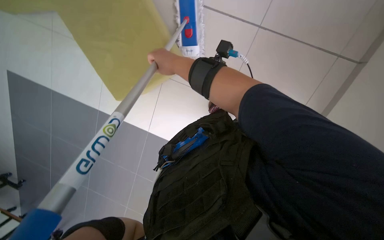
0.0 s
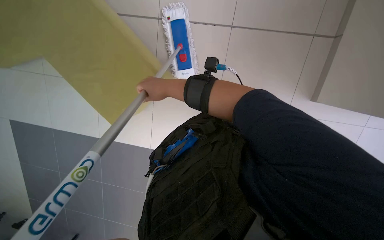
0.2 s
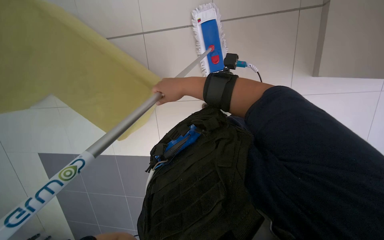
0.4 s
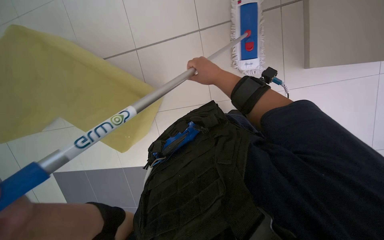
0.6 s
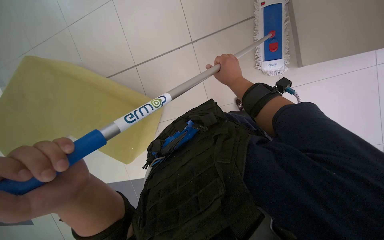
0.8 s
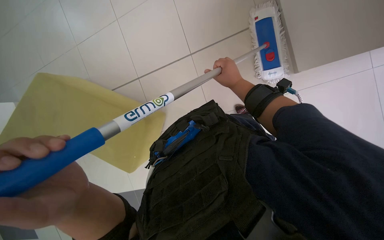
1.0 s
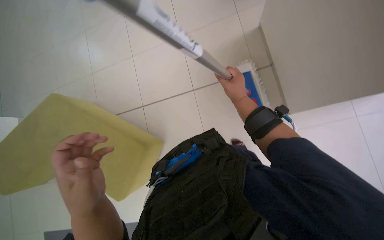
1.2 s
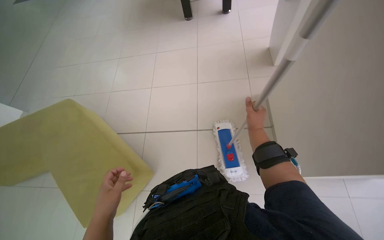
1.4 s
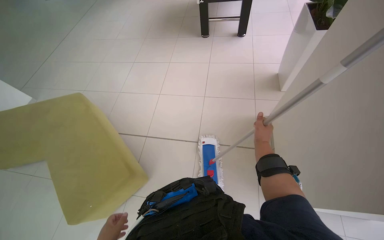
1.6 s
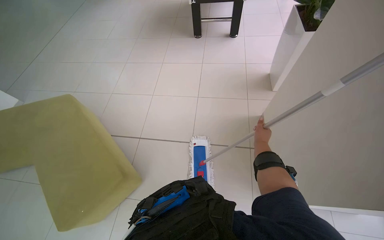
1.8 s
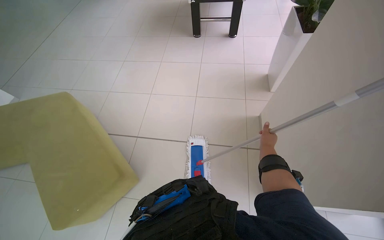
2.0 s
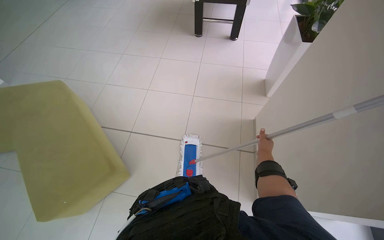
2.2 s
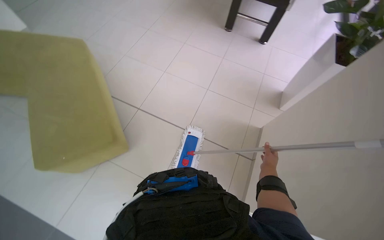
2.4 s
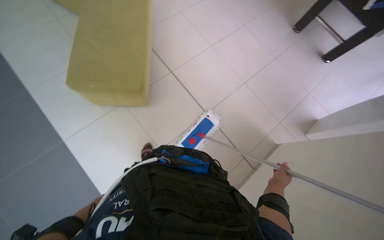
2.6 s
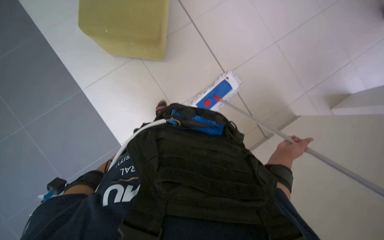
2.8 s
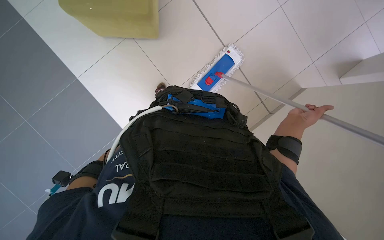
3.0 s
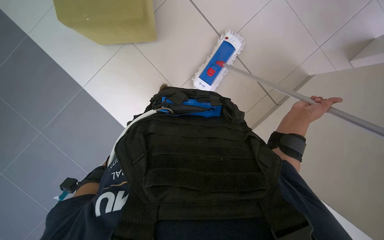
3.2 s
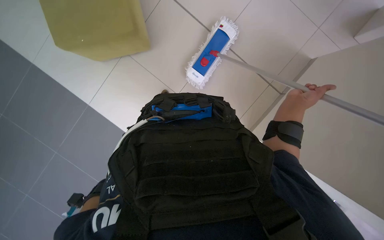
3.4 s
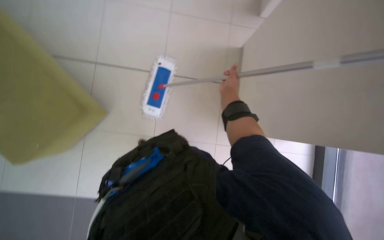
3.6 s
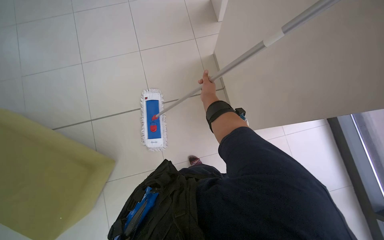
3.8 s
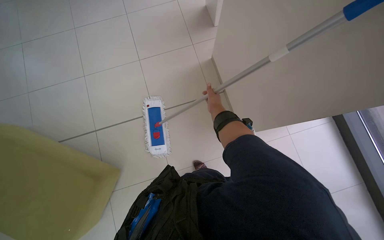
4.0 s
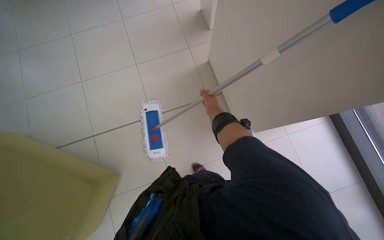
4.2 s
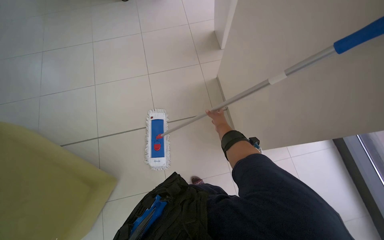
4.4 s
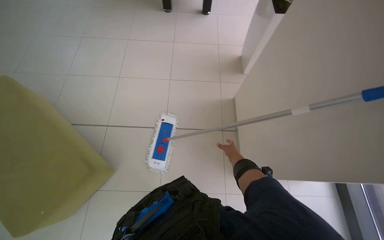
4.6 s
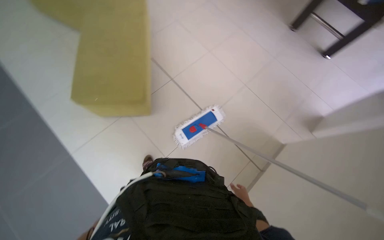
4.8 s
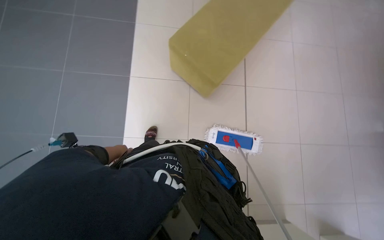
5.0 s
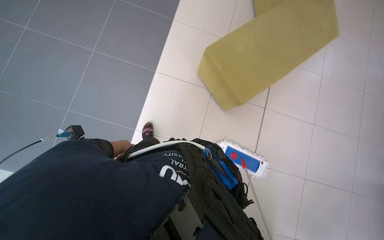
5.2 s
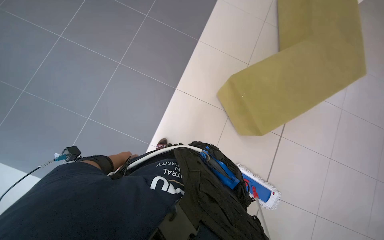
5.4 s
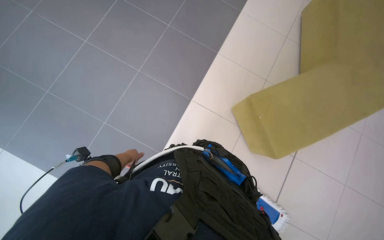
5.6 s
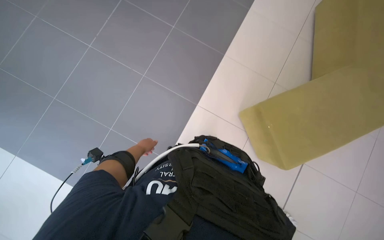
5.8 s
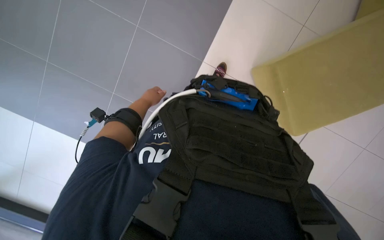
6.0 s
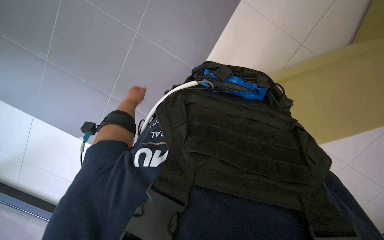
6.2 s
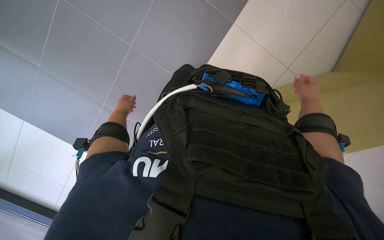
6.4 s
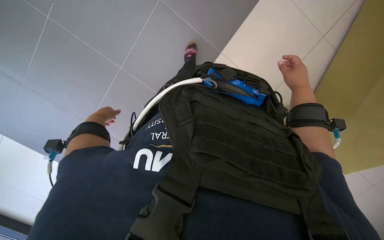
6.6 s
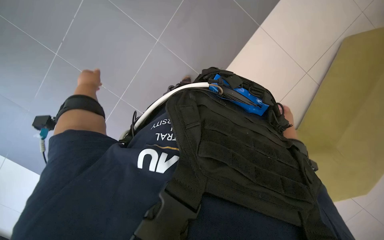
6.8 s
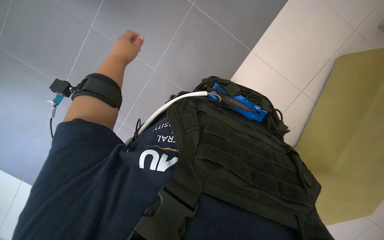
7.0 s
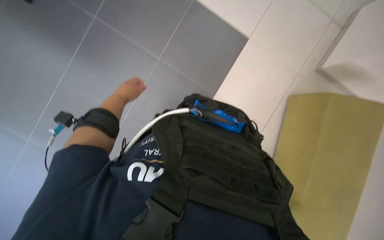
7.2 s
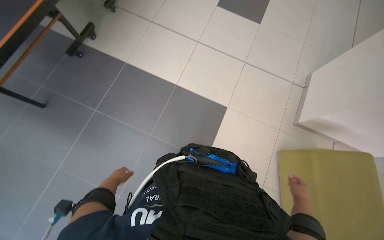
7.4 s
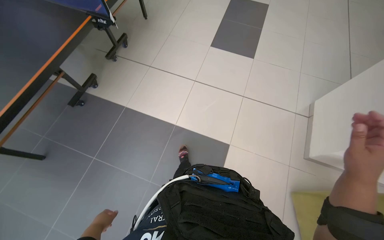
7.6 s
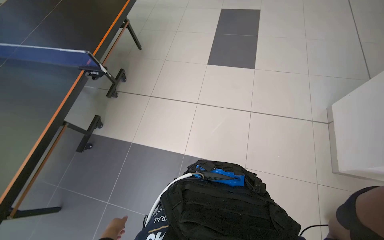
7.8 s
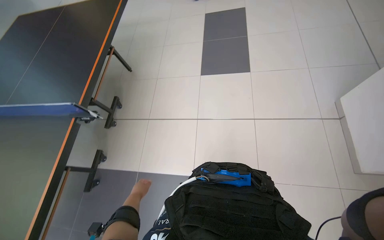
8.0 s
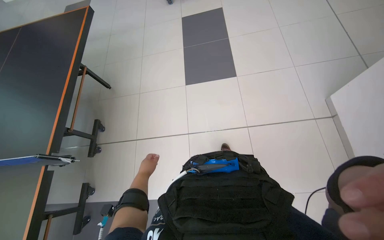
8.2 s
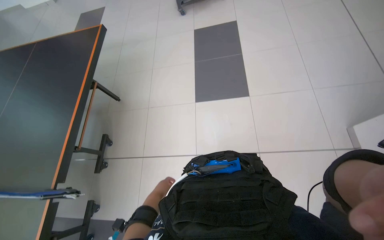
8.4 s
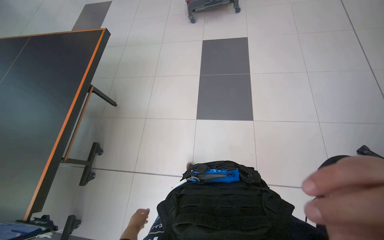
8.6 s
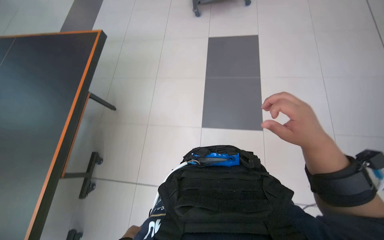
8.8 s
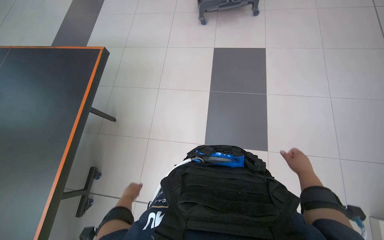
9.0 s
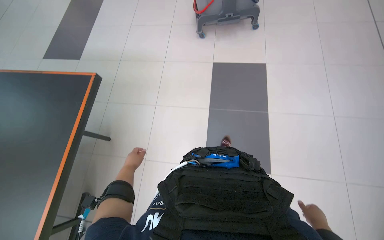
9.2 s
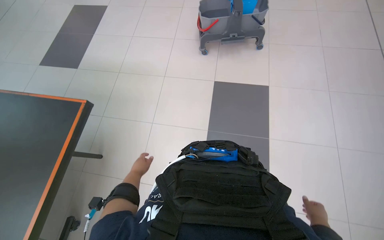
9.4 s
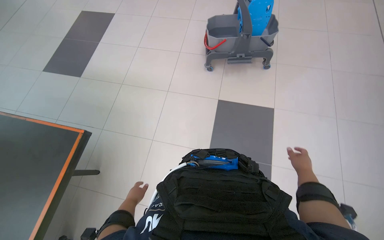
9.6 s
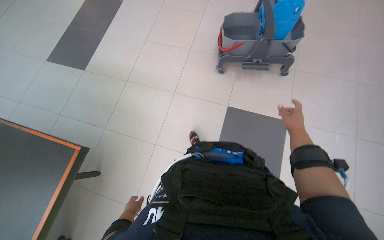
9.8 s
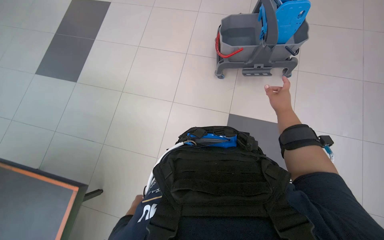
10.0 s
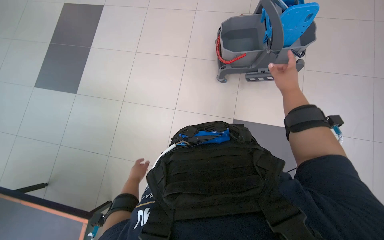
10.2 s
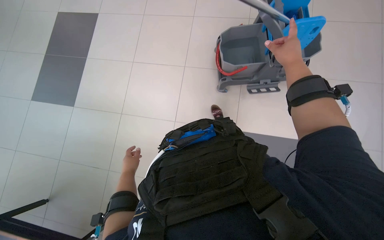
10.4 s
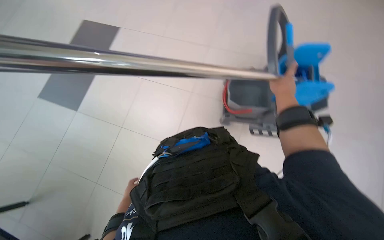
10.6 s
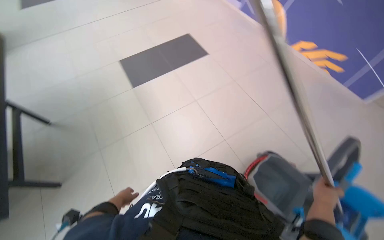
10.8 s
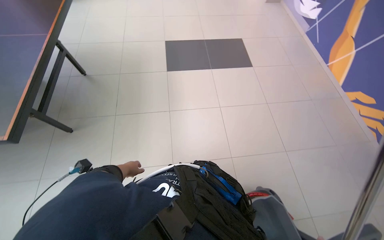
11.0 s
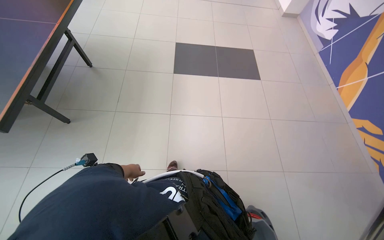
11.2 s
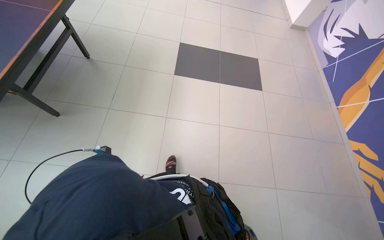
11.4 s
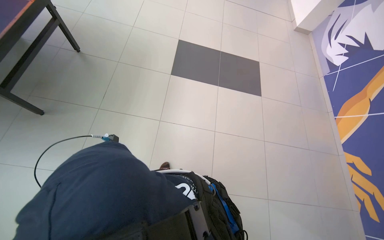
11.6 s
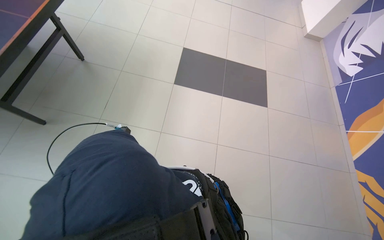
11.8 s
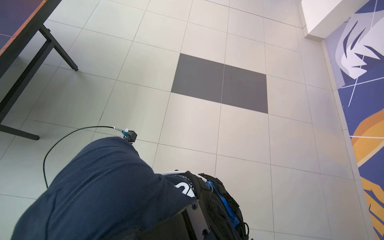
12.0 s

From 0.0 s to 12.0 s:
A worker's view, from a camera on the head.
Job: mopping floor.
The whole recording: Mopping the floor. The worker wrings the mop head, attaches it to the handle, and mops the floor.
From 0.0 s to 1.6 s: The view tilts some 30 degrees upward.
From 1.6 s to 3.0 s: The wearer looks some 35 degrees further downward. The scene rotates clockwise by approximately 45 degrees.
From 3.0 s to 4.4 s: The view tips upward by some 15 degrees. The scene turns about 55 degrees counterclockwise in the picture.
From 4.4 s to 6.0 s: The camera is carried roughly 70 cm. The wearer's head swings roughly 135 degrees to the left.
From 6.0 s to 7.6 s: The camera pitches upward, by about 45 degrees.
From 7.6 s to 9.0 s: The camera travels approximately 1 m.
From 9.0 s to 10.4 s: The head travels some 1.5 m.
From 10.4 s to 12.0 s: The camera travels some 50 cm. The head turns to the left by roughly 80 degrees. The wearer looks about 15 degrees further upward.

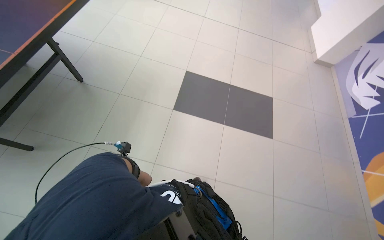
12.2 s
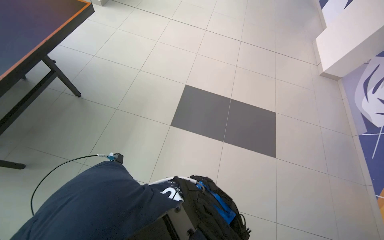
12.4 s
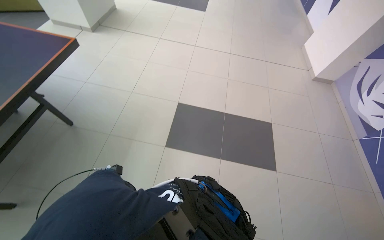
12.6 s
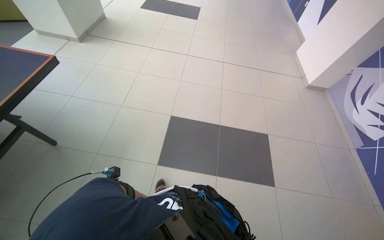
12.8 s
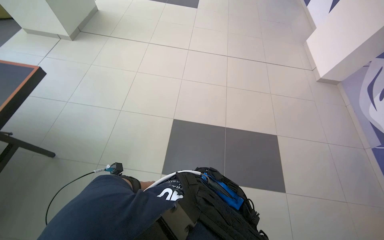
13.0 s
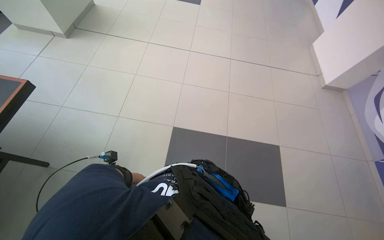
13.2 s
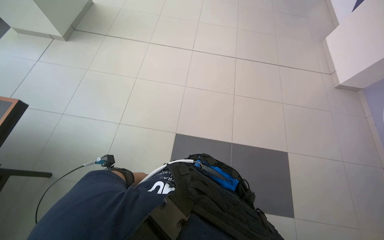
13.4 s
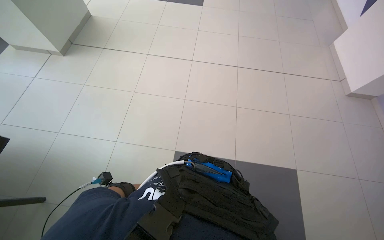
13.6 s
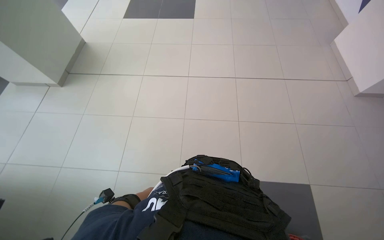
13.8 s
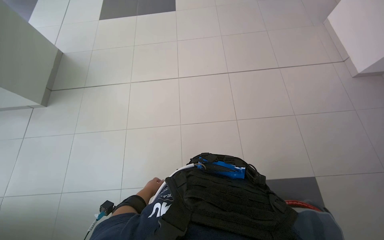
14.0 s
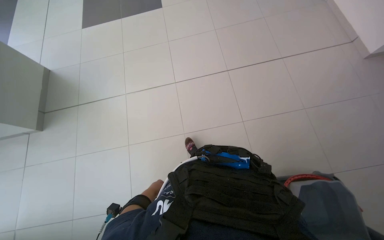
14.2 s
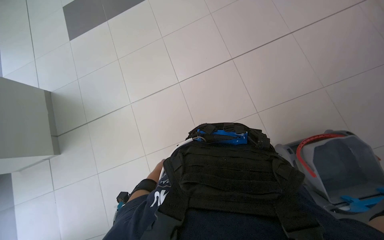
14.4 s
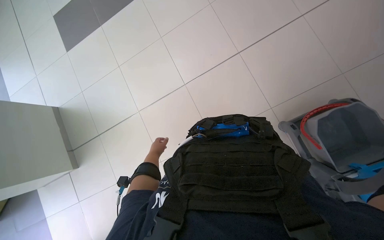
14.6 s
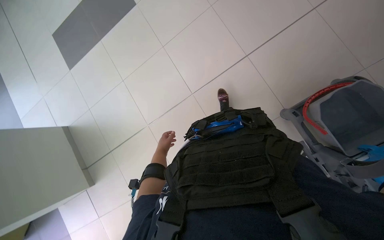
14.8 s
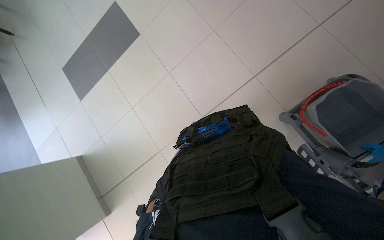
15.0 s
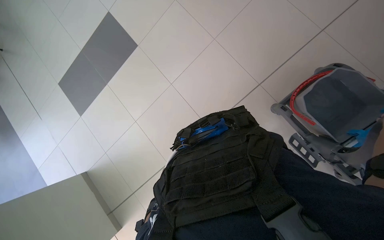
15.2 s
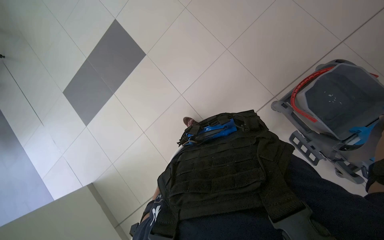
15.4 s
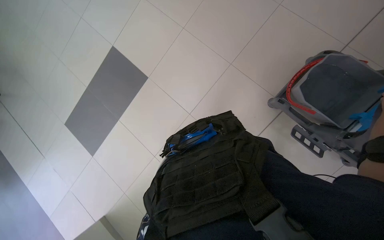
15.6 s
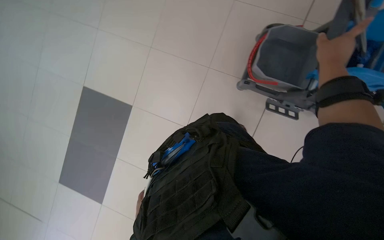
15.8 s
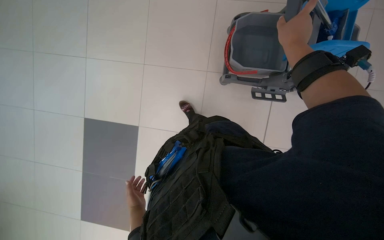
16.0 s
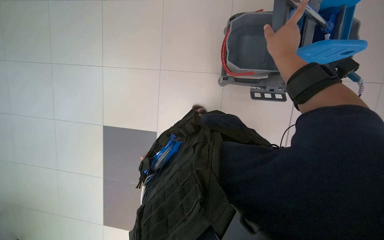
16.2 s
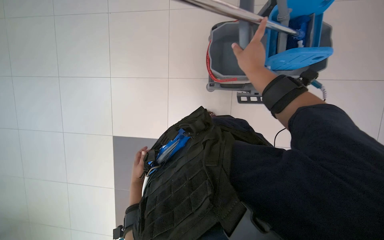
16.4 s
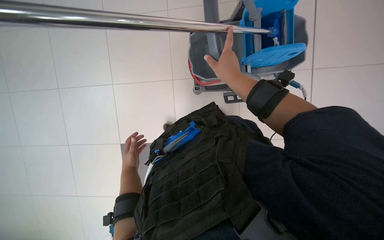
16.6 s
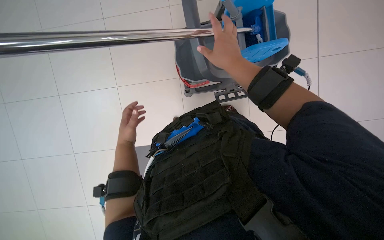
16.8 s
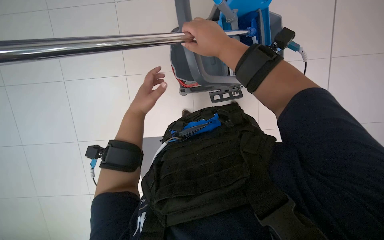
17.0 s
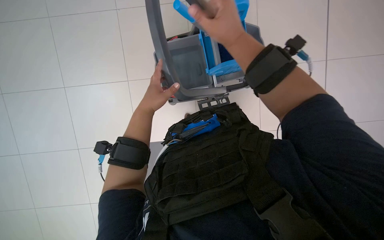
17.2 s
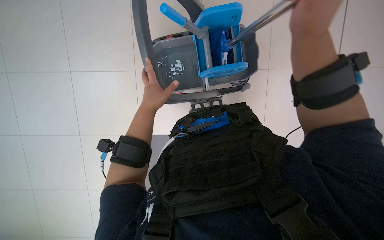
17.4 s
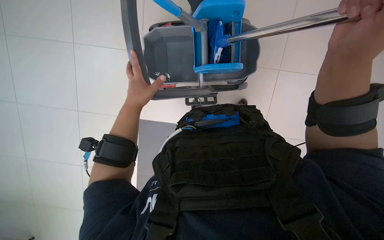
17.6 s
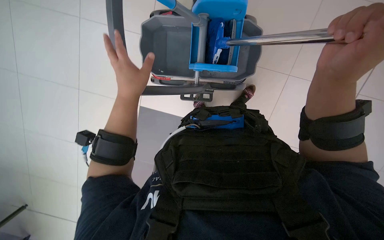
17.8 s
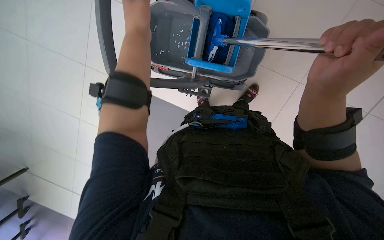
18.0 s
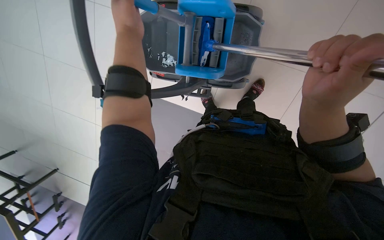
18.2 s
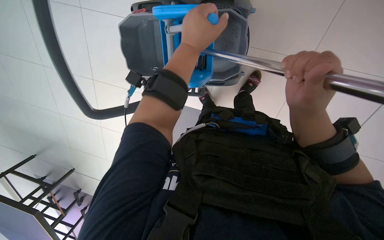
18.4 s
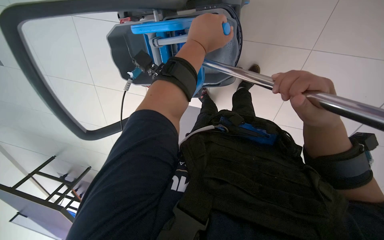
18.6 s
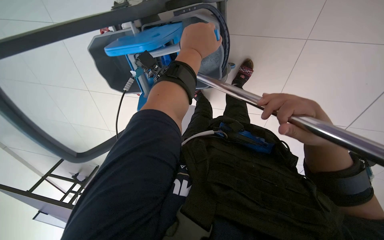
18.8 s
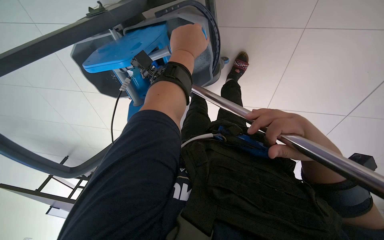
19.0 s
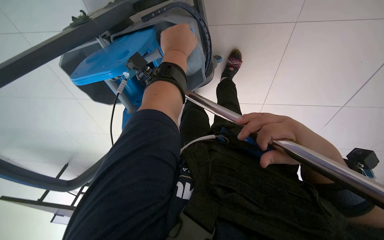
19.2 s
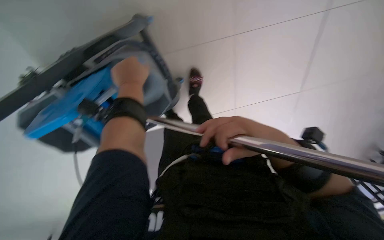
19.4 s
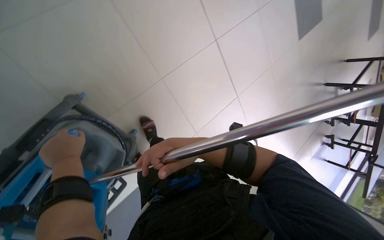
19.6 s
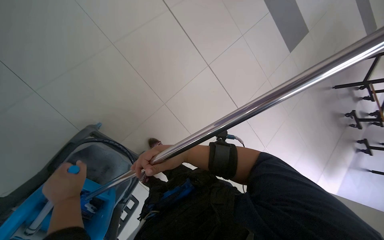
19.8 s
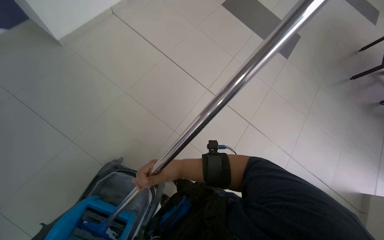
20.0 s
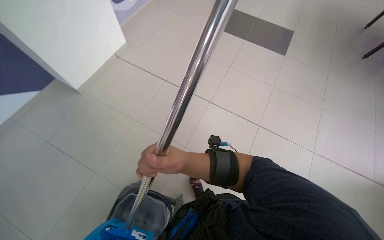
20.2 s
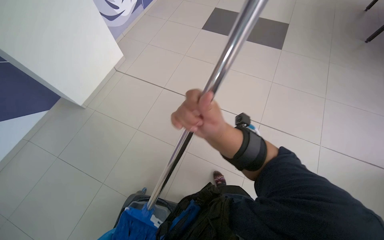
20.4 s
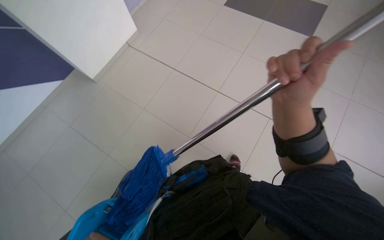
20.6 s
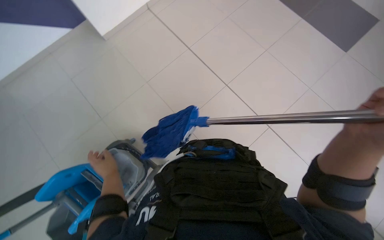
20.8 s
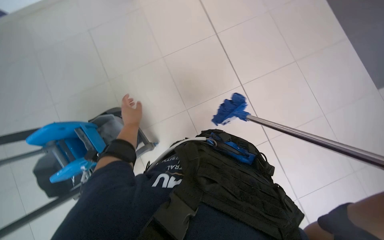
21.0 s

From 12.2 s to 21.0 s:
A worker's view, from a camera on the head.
Job: mopping floor.
The whole recording: Mopping the floor. The worker wrings the mop head, attaches it to the handle, and mops the floor.
From 12.2 s to 13.6 s: The head travels approximately 1 m.
From 13.6 s to 15.2 s: The camera is carried about 70 cm. Everything in view rotates some 55 degrees counterclockwise.
From 15.2 s to 16.6 s: The wearer looks approximately 40 degrees further to the right.
From 16.6 s to 18.0 s: The right hand is displaced to the right and nearer to the camera by approximately 15 cm, while the left hand travels up the picture, to the right and nearer to the camera by approximately 40 cm.
From 18.0 s to 19.6 s: The head turns to the right by about 60 degrees. The view tilts approximately 20 degrees upward.
From 19.6 s to 21.0 s: The view swings some 25 degrees to the left.
